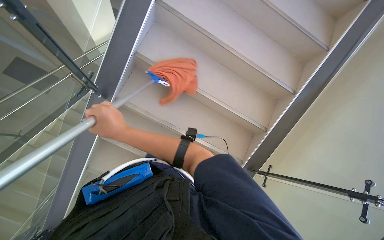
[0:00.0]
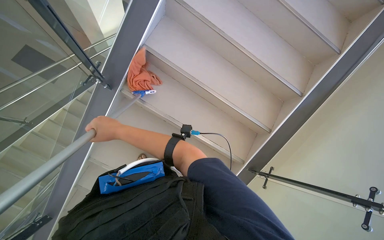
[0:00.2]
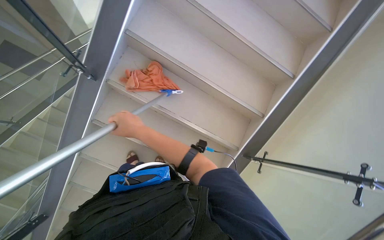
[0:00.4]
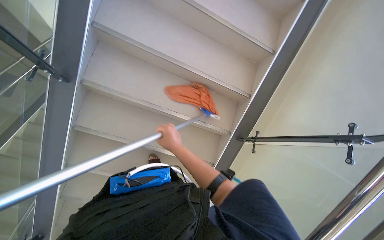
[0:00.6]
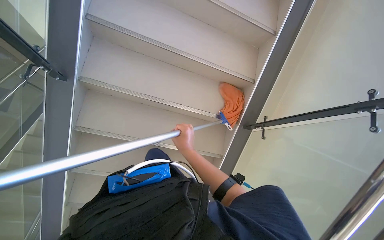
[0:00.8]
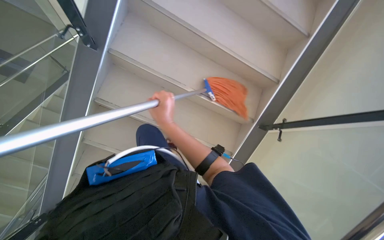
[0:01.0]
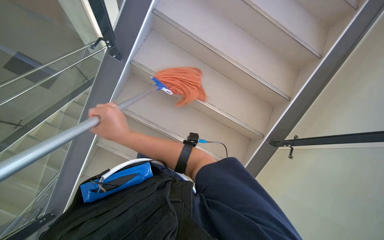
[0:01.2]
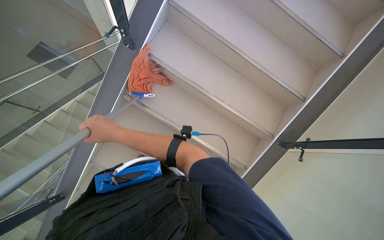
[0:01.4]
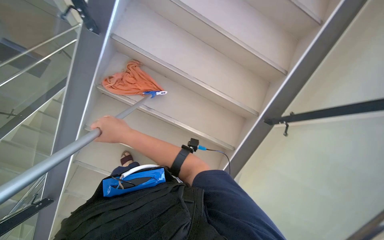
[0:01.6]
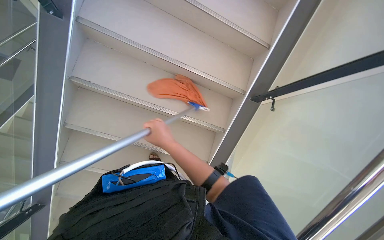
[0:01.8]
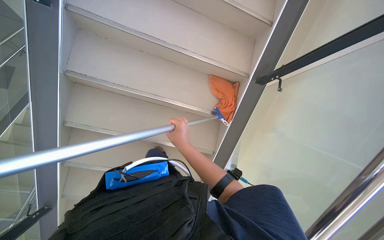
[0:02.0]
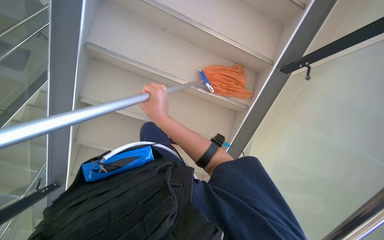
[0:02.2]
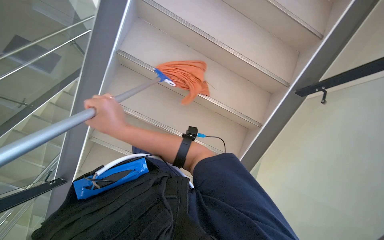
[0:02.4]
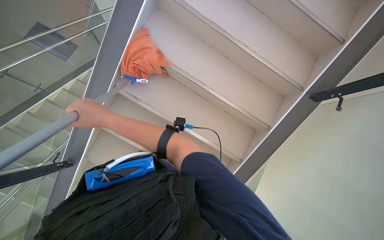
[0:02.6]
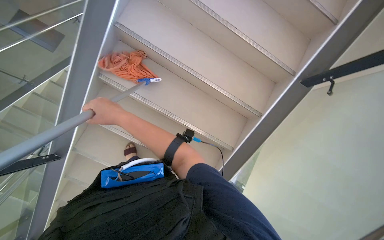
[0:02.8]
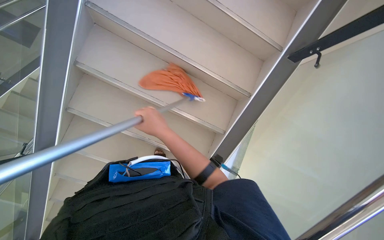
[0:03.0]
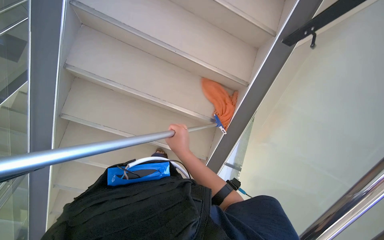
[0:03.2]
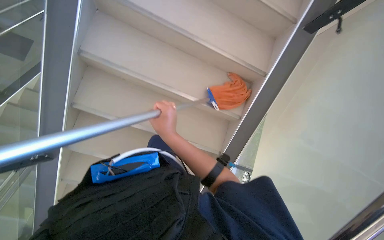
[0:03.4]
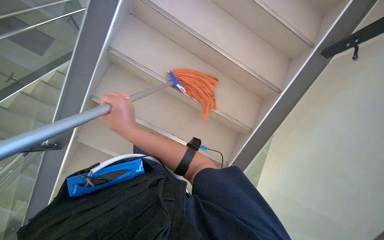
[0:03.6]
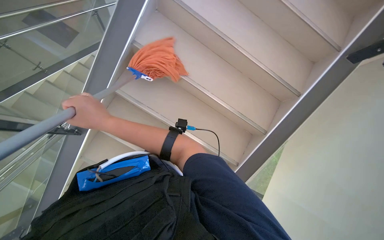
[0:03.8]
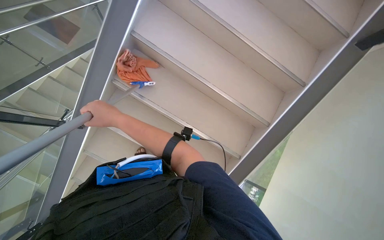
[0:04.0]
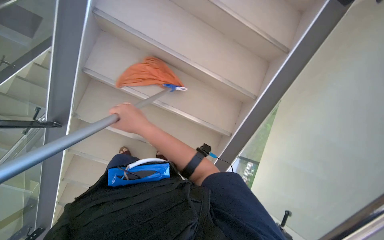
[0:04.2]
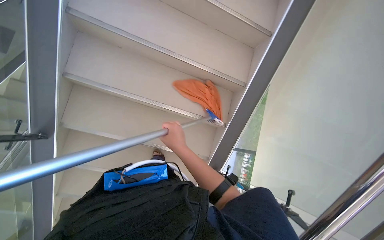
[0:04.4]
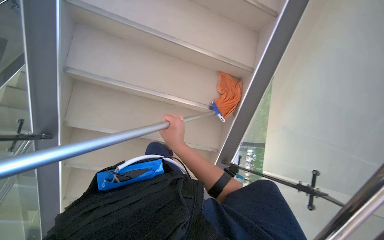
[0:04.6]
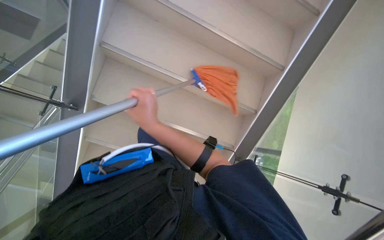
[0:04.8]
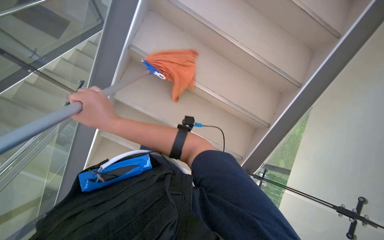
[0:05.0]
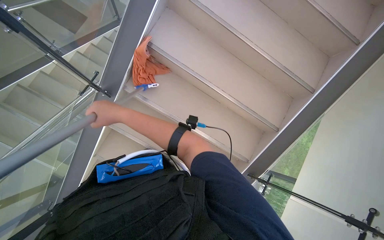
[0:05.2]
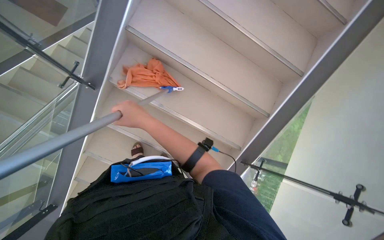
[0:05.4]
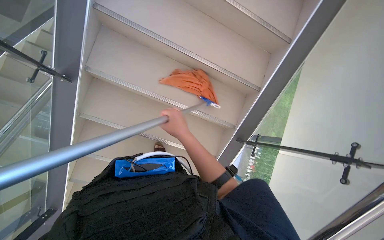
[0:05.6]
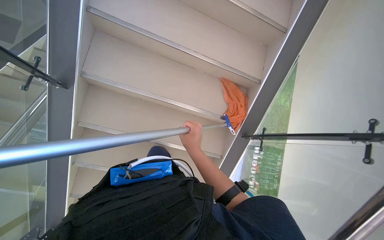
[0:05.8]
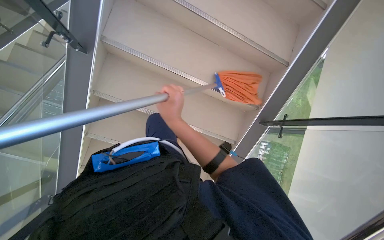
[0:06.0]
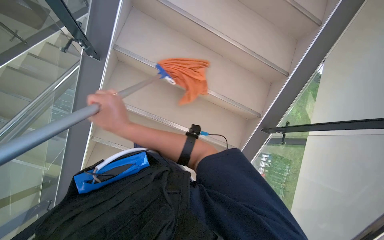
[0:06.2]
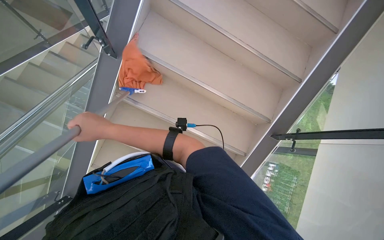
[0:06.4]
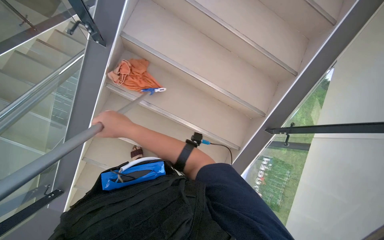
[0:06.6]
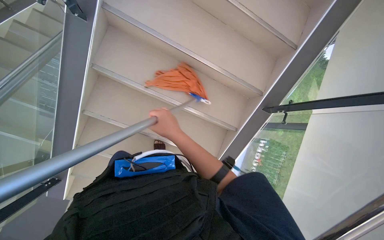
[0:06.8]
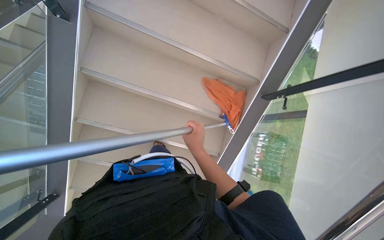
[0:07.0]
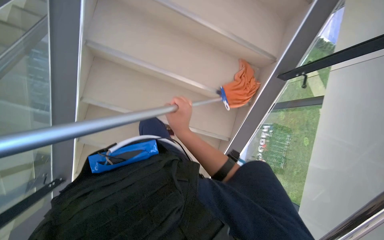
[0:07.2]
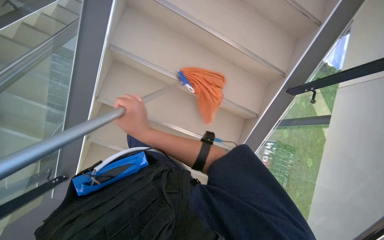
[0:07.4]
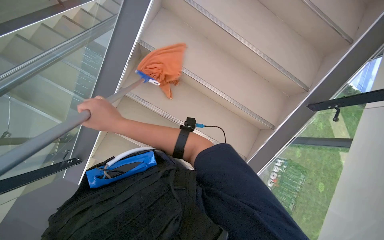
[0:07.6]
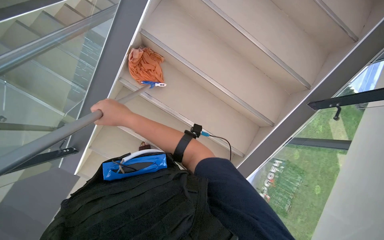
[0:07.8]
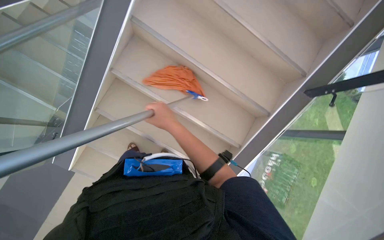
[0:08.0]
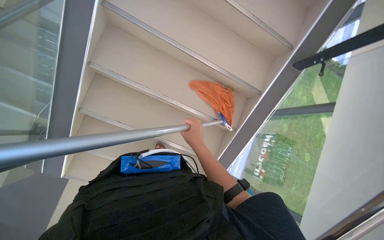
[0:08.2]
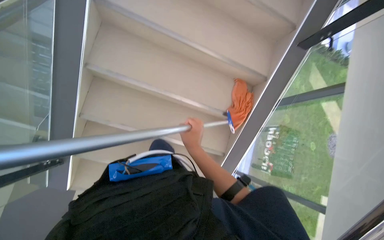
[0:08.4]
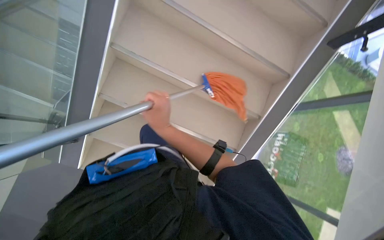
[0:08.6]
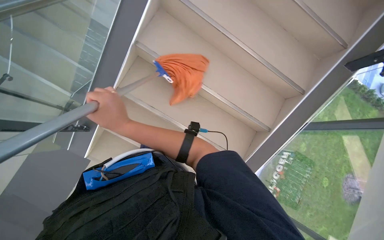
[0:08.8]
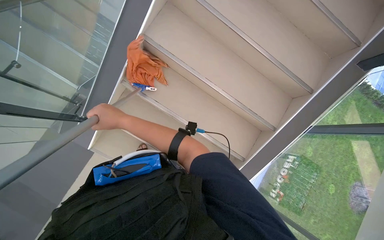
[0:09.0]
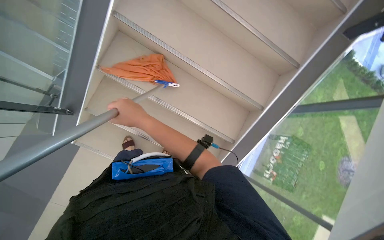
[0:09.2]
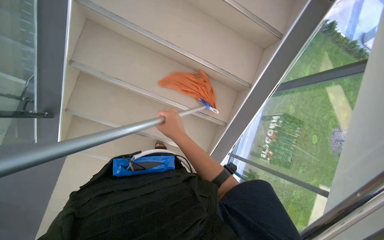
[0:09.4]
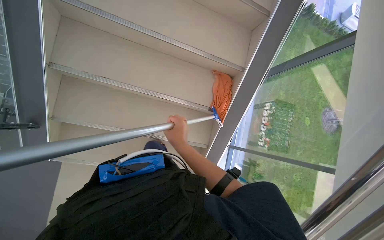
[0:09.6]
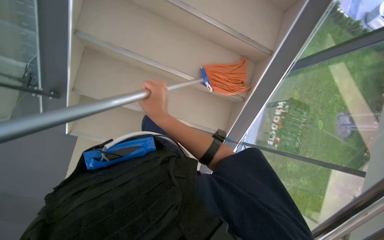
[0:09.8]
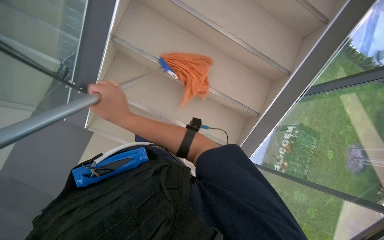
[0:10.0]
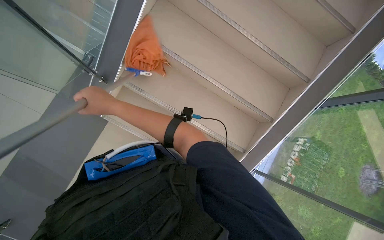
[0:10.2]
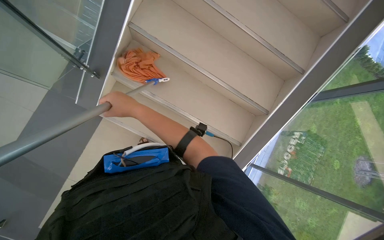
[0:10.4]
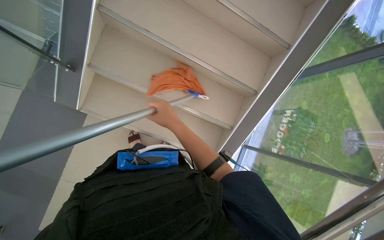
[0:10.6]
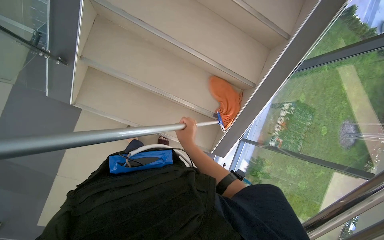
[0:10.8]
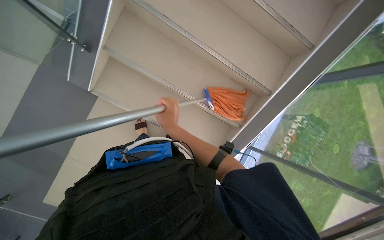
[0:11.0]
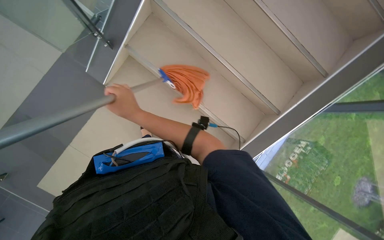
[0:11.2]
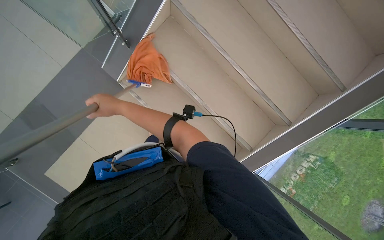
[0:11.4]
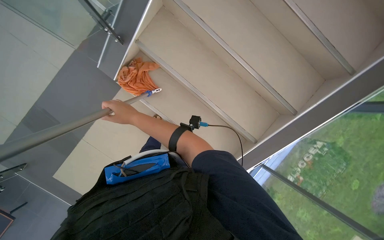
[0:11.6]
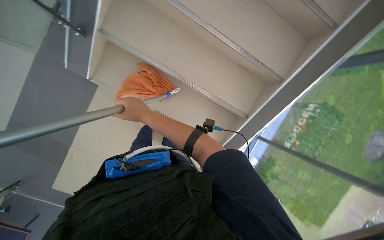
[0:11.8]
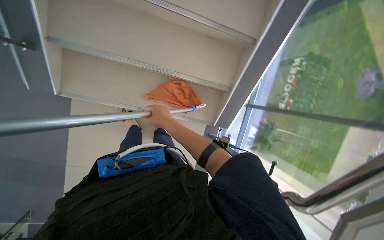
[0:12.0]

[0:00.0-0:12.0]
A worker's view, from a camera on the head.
Job: sweeping floor.
The whole recording: Sweeping stairs. The worker pushes a cleaning cart, prepares a mop, and sweeps the stairs.
0:00.0 to 0:01.6: The view tilts roughly 15 degrees downward. The right hand moves about 10 cm to the right and comes back.
0:03.0 to 0:04.4: The right hand moves down the picture, some 15 cm, and reaches some 25 cm to the left, then returns.
0:06.0 to 0:07.6: The right hand goes left and right, roughly 25 cm each way, reversing 2 times.
0:07.6 to 0:09.0: The view tips downward by approximately 15 degrees. The right hand moves some 25 cm to the right and comes back.
0:09.0 to 0:10.4: The right hand travels to the right and back again, approximately 15 cm each way.
0:10.4 to 0:12.0: The camera pitches downward, by some 15 degrees.

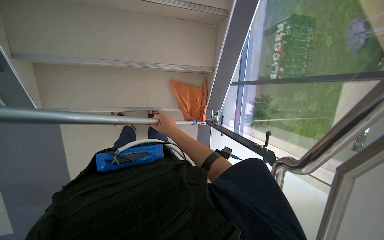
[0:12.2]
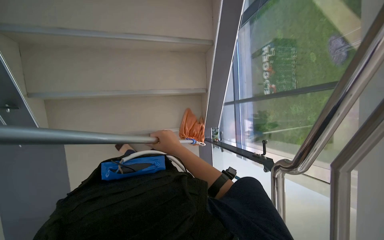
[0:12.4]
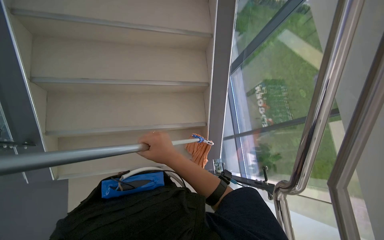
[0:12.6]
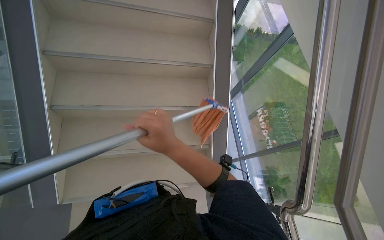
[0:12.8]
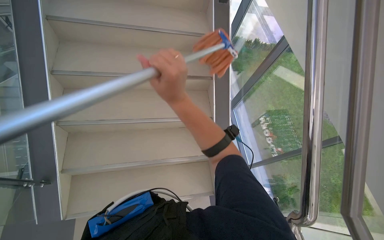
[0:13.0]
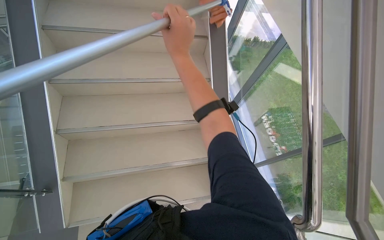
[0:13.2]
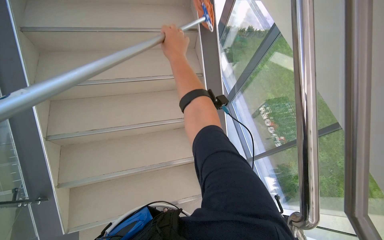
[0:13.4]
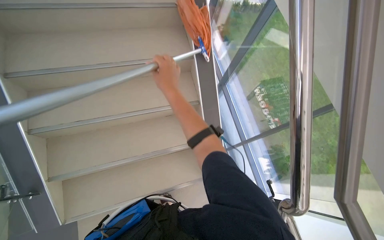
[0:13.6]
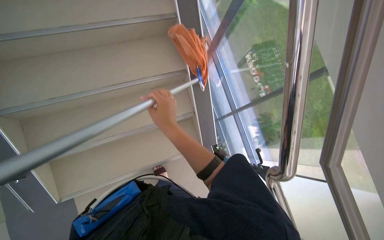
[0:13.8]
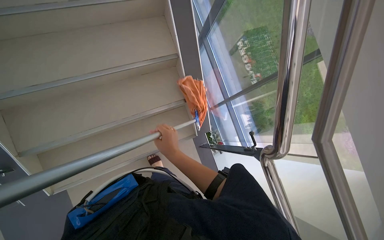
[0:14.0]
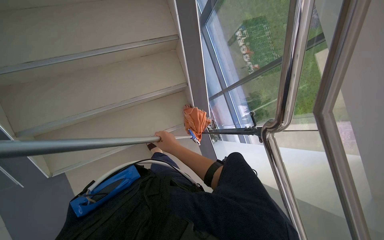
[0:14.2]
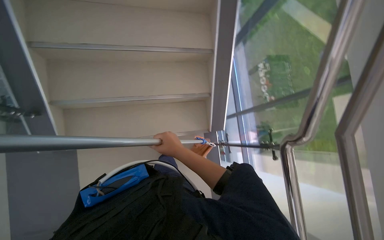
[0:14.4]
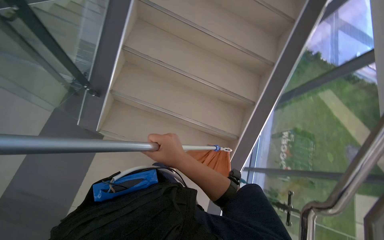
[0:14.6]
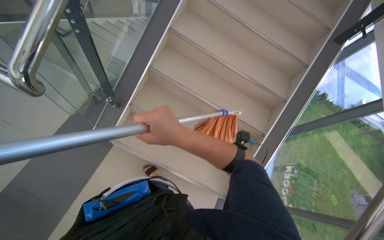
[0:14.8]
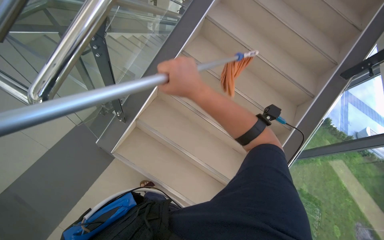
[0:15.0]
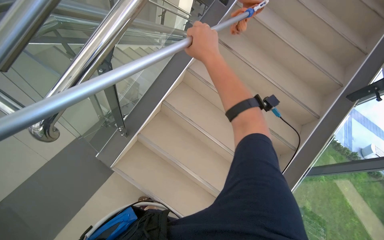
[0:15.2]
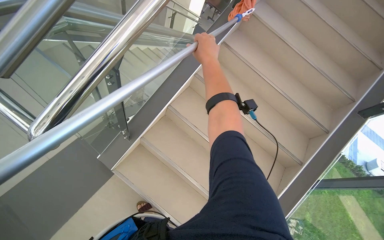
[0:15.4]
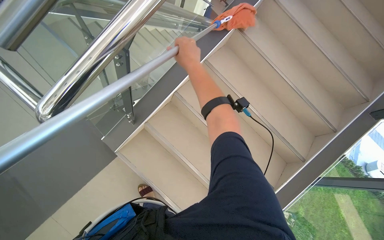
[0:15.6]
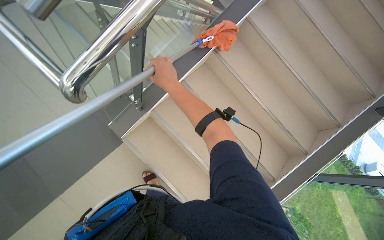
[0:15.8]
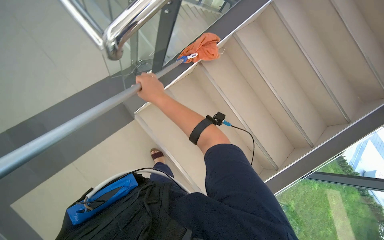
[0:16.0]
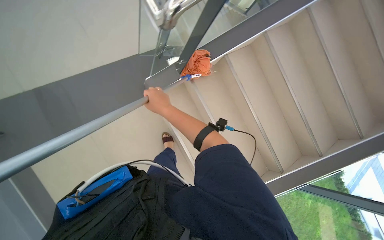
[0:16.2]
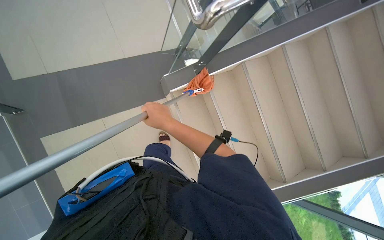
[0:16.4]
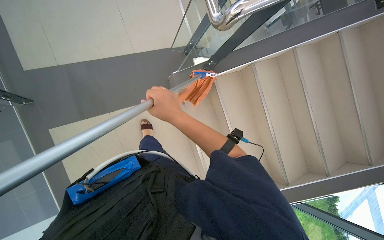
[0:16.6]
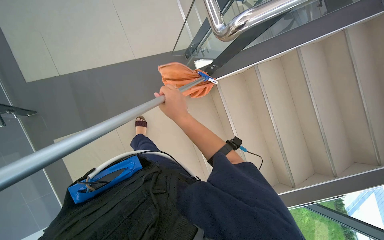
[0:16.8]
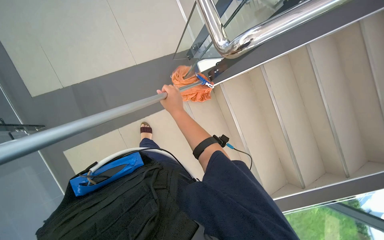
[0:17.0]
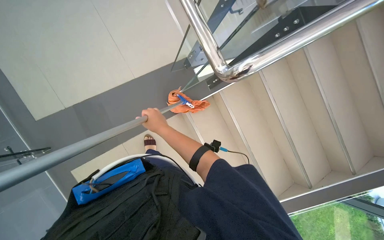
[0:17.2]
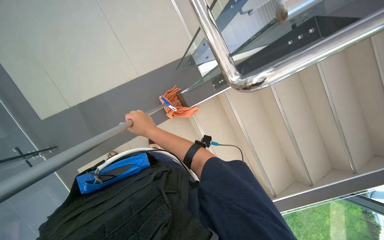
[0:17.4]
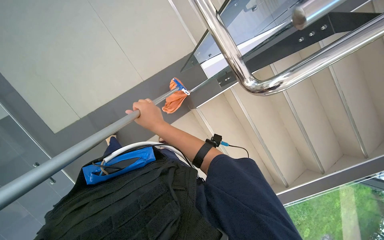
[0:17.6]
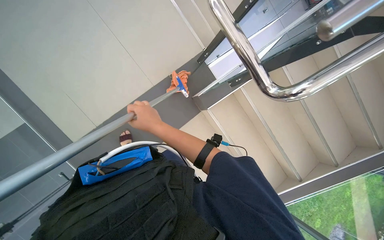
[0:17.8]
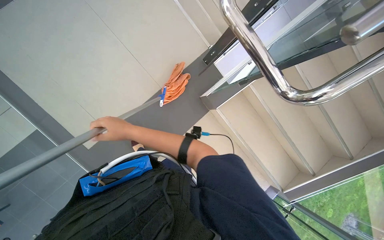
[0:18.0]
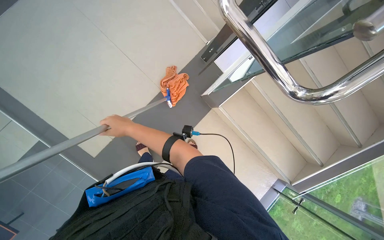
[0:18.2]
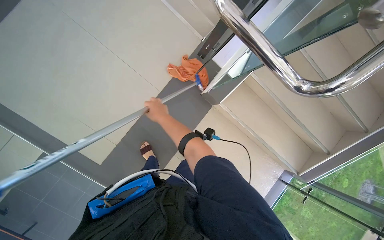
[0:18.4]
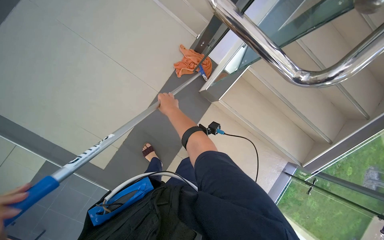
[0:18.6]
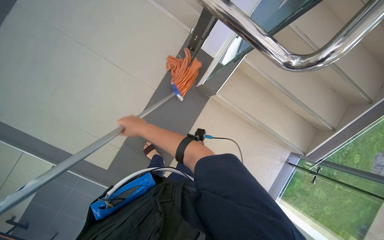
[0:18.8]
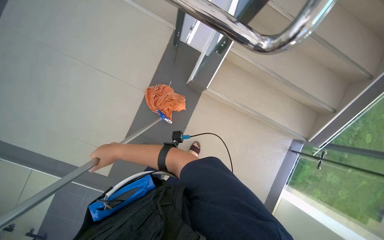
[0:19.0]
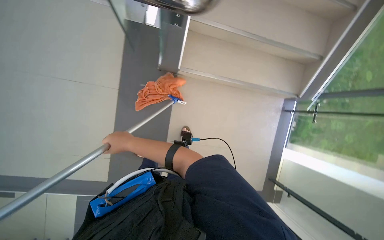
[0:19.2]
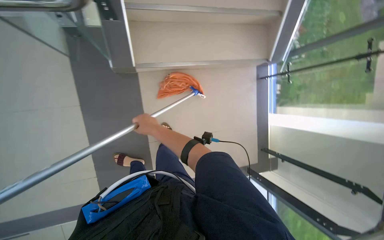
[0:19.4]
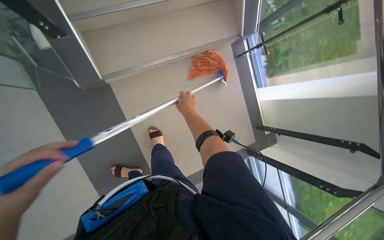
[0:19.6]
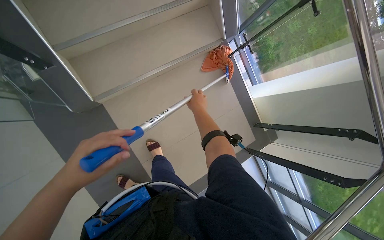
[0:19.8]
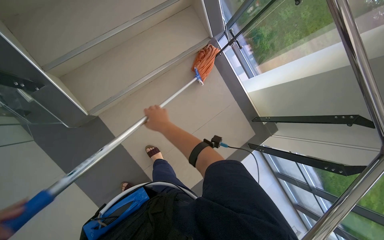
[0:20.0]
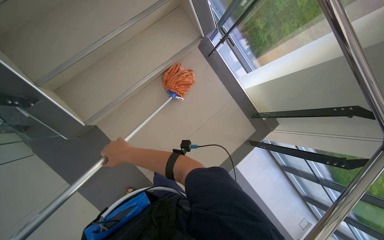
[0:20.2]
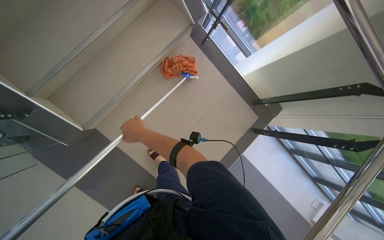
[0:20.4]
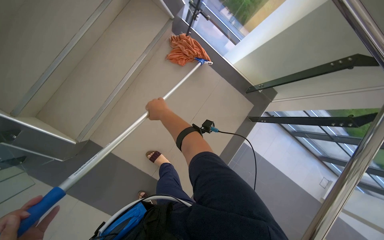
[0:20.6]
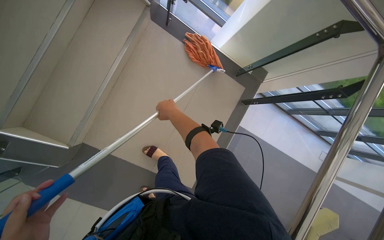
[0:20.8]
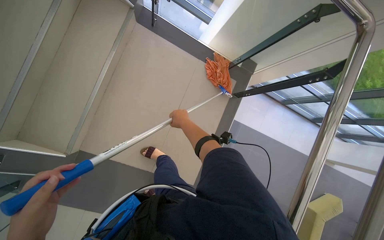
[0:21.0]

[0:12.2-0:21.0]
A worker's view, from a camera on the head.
Job: sweeping floor.
The whole recording: Sweeping stairs. The worker pushes a cleaning cart, prepares a mop, and sweeps the stairs.
0:12.2 to 0:13.6: The view tips upward by approximately 30 degrees.
0:13.6 to 0:15.2: The camera is carried roughly 50 cm. The camera pitches upward, by about 20 degrees. The scene rotates clockwise by roughly 45 degrees.
0:15.2 to 0:16.6: The scene rotates clockwise by approximately 35 degrees. The right hand travels to the left and down the picture by roughly 60 cm.
0:16.6 to 0:18.0: The right hand shifts approximately 20 cm to the left.
0:18.0 to 0:19.6: Everything in view rotates approximately 30 degrees counterclockwise. The right hand goes left and right, some 25 cm each way, reversing 2 times.
0:19.6 to 0:21.0: The scene rotates counterclockwise by some 40 degrees. The right hand moves roughly 5 cm to the left and comes back.
